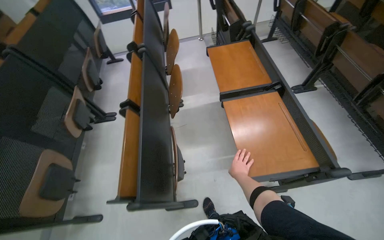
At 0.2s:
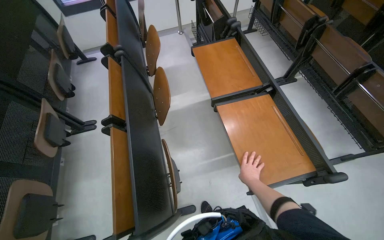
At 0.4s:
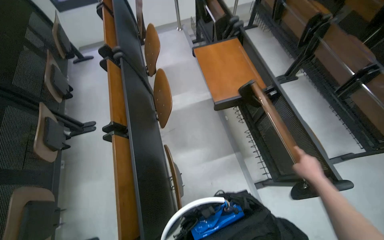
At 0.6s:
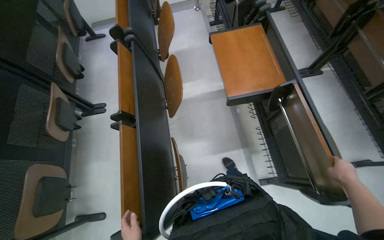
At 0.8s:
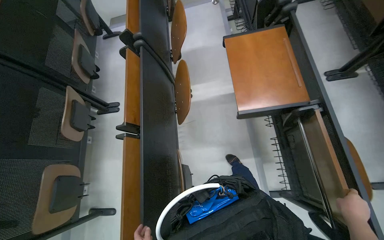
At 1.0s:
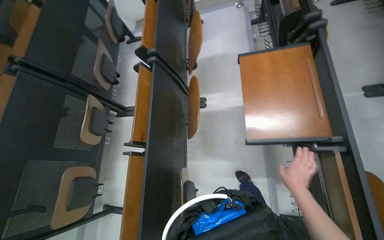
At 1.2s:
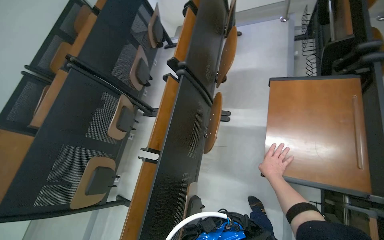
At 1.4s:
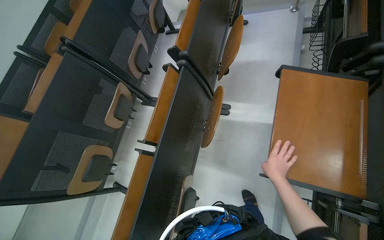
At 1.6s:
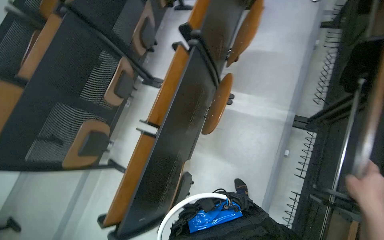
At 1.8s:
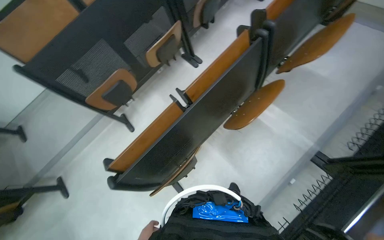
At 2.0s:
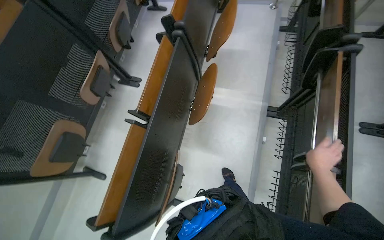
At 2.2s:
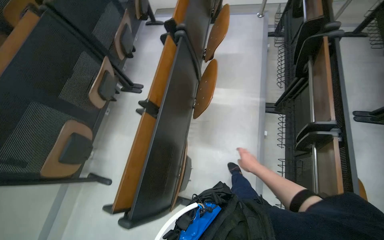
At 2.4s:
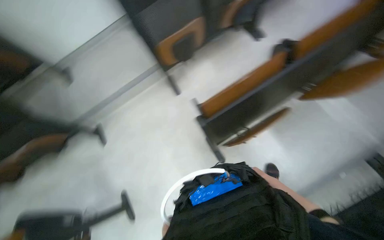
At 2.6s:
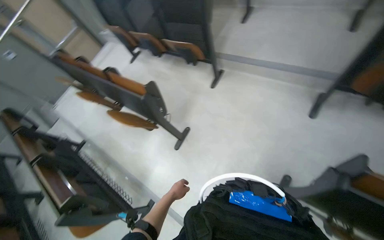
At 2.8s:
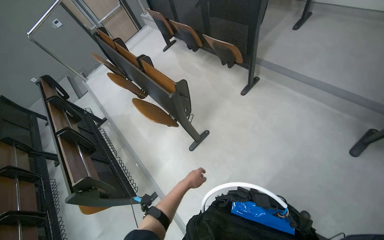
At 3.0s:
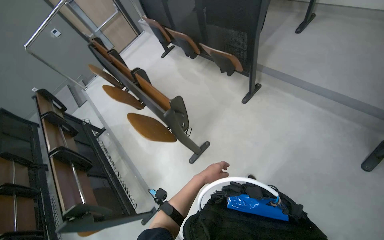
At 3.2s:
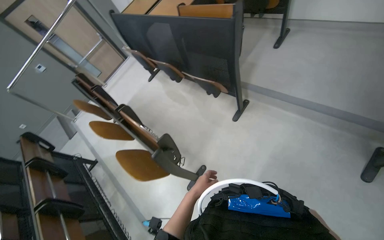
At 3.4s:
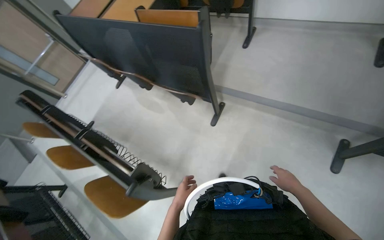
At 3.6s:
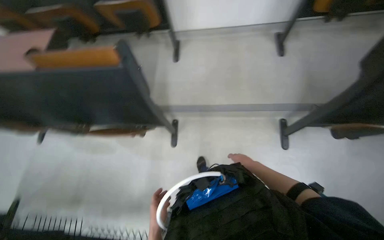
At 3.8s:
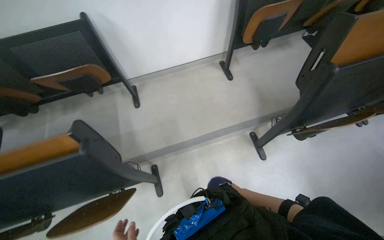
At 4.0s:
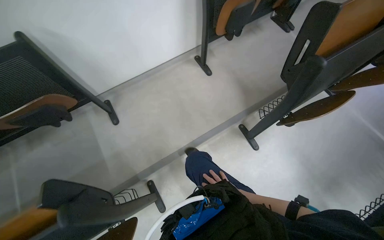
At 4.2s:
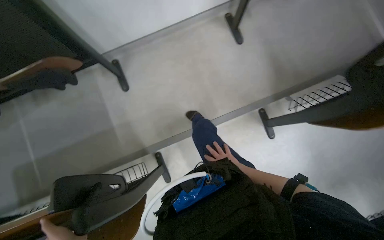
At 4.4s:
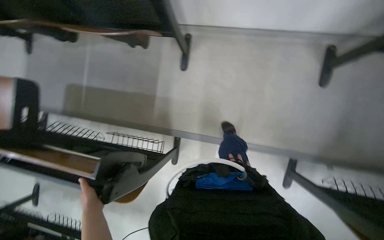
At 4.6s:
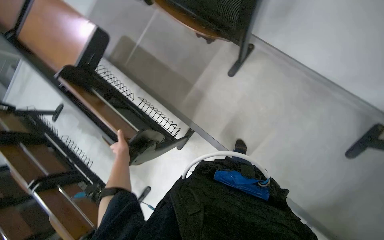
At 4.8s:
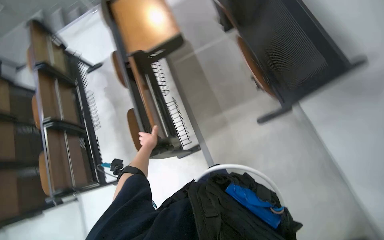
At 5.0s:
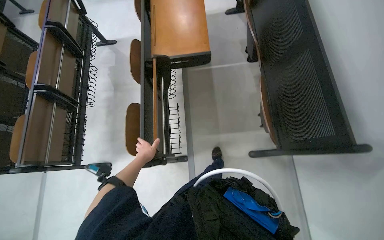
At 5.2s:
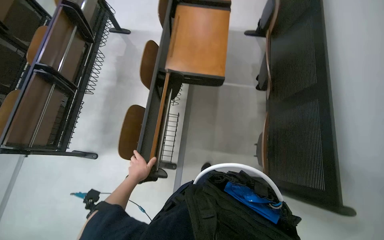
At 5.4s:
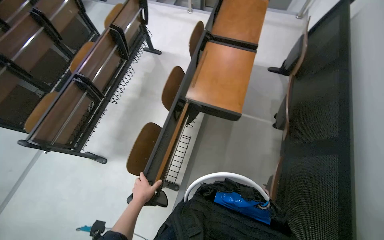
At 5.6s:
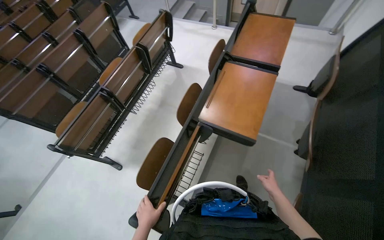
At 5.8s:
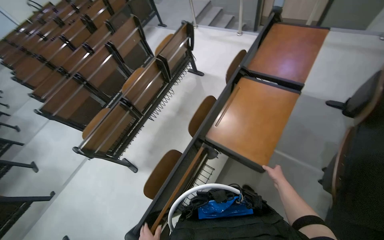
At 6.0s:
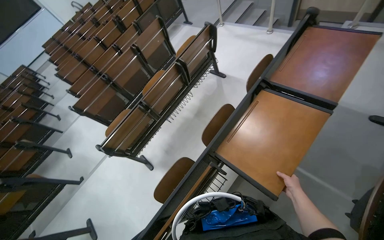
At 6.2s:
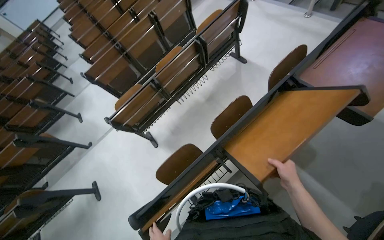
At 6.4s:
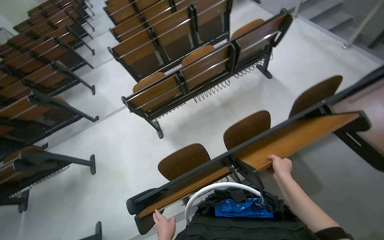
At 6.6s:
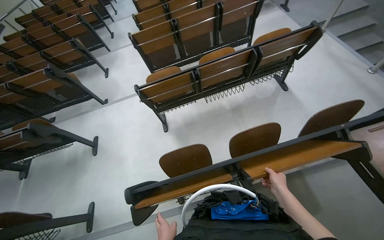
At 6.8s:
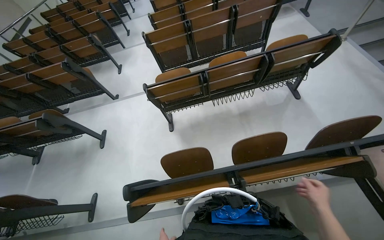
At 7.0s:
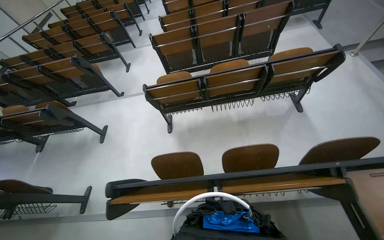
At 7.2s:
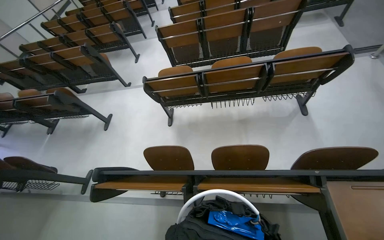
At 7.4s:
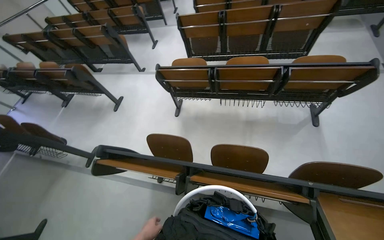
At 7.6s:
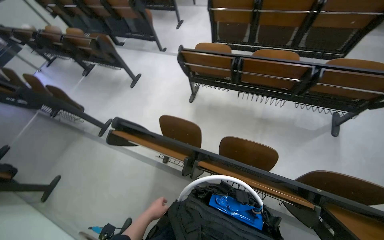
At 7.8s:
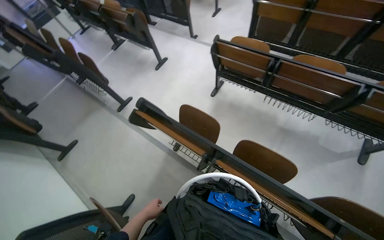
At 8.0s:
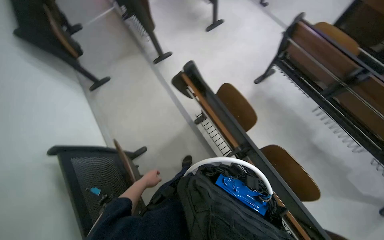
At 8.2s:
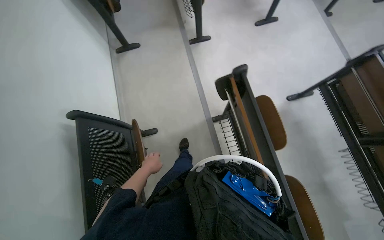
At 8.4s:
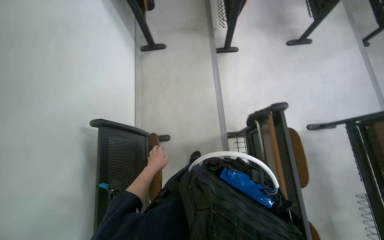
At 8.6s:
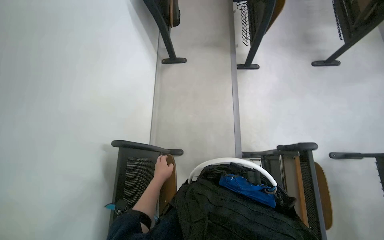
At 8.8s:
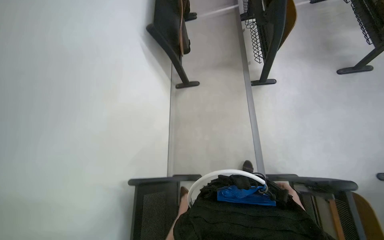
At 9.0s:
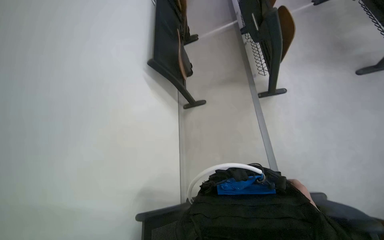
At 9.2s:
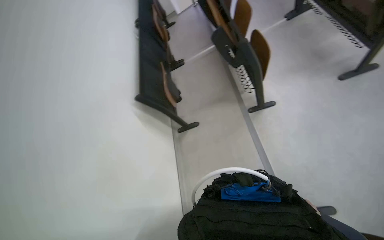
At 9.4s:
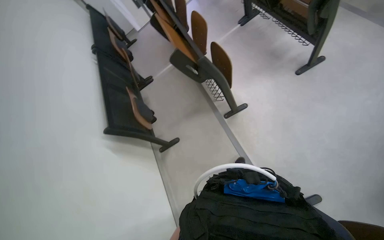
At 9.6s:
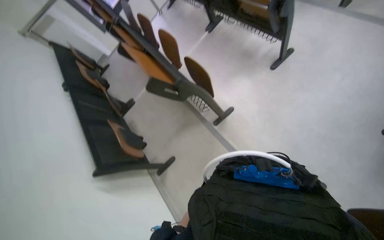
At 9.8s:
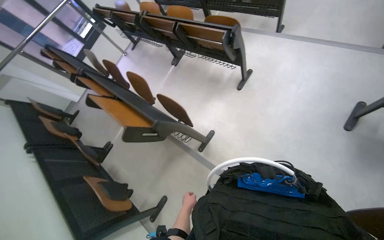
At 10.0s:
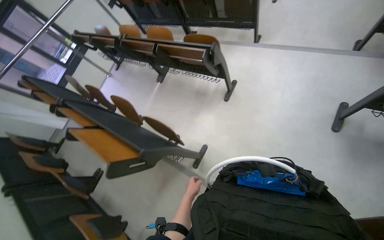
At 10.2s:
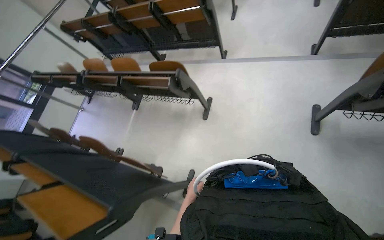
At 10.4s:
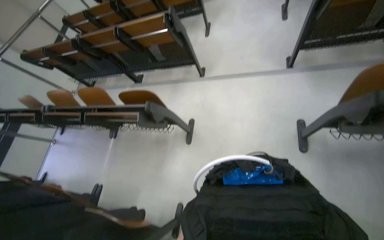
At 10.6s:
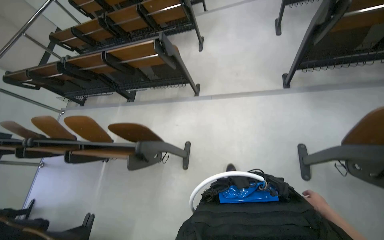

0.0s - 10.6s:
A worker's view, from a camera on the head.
Job: organizing items.
The whole recording: Folding classroom desks. The worker clears bottles from desks and folds classroom desks.
0.0s - 1.6s: The wearer moves roughly 60 cm. The wearer's head swings approximately 30 degrees to the left. The view tilts roughly 25 degrees downward.
1.6s - 3.0s: The camera travels approximately 70 cm. The head turns to the left by roughly 50 degrees.
3.0s - 4.6s: The head travels about 1 m. The head rotates some 45 degrees to the right.
4.6s - 6.0s: The head travels roughly 70 cm. The wearer looks about 85 degrees further to the left. The view tilts about 15 degrees upward.
6.0s - 7.6s: The wearer's head swings approximately 70 degrees to the left. The view tilts about 20 degrees downward.
7.6s - 9.0s: The wearer moves approximately 80 cm. The head turns to the left by approximately 65 degrees.
9.0s - 10.6s: The wearer moves approximately 1 m. The head turns to the right by approximately 75 degrees. The wearer looks approximately 35 degrees further upward.

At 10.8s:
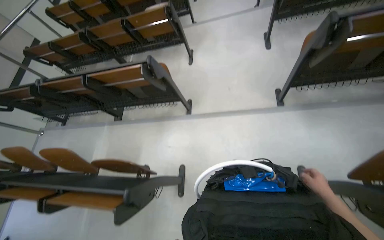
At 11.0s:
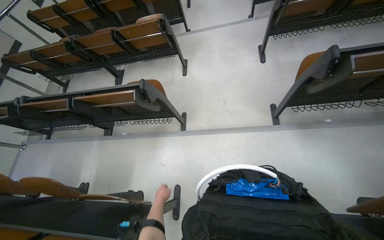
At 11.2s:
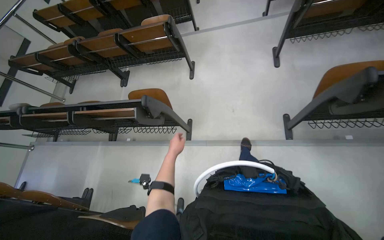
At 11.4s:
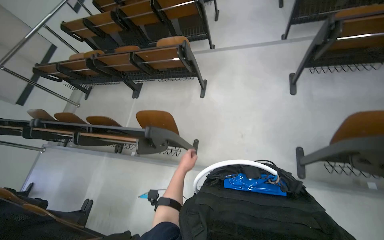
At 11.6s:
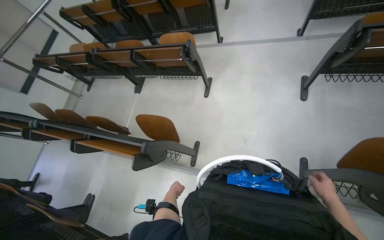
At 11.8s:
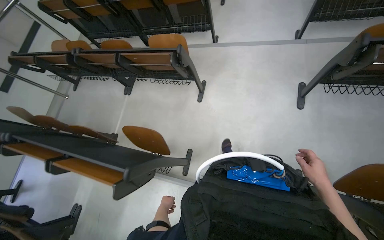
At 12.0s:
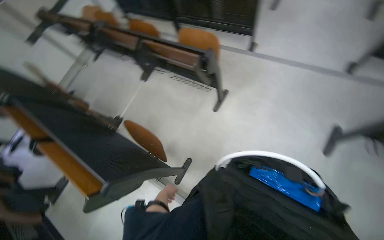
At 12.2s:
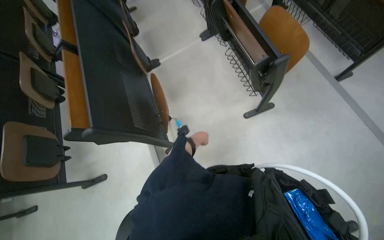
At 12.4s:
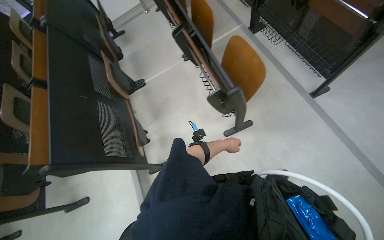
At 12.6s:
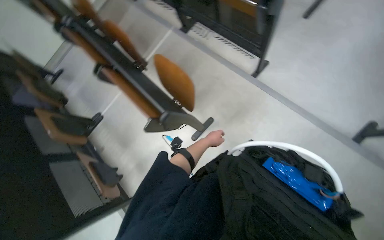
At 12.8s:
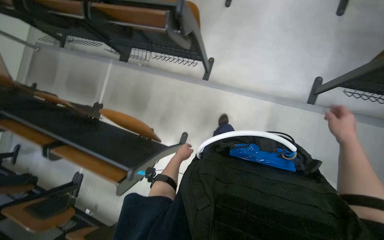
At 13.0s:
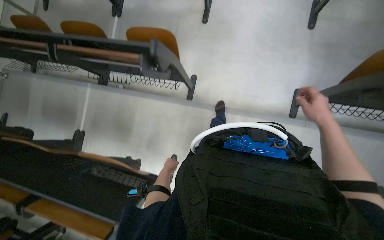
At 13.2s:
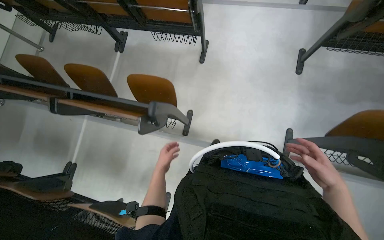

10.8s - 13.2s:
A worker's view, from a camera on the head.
Job: organizing items.
The whole recording: Folding classroom desks. The worker clears bottles from desks and folds classroom desks.
10.8s - 12.0s: The wearer moves some 1 m.
12.0s - 13.2s: The camera travels some 1.5 m.

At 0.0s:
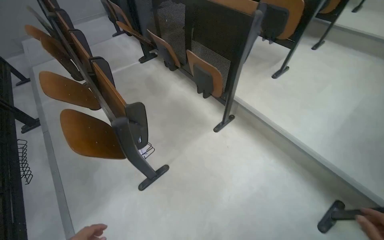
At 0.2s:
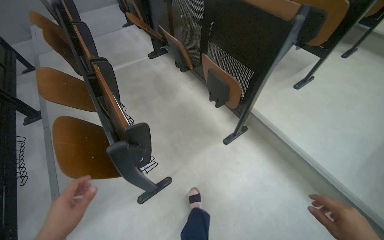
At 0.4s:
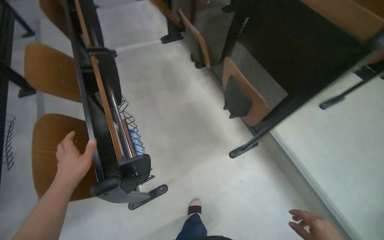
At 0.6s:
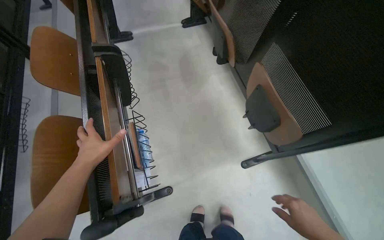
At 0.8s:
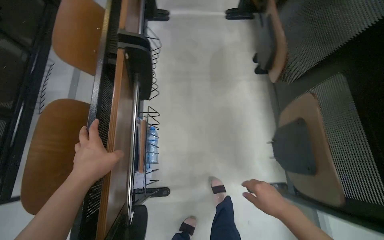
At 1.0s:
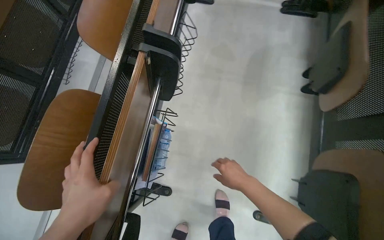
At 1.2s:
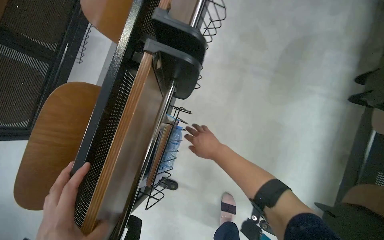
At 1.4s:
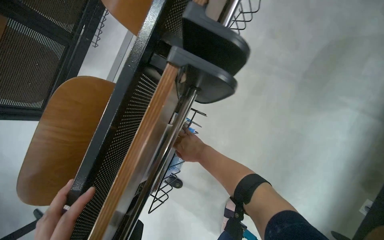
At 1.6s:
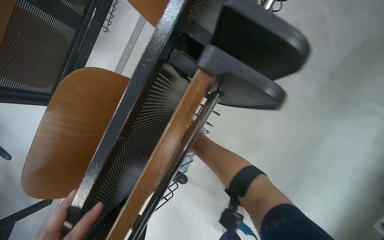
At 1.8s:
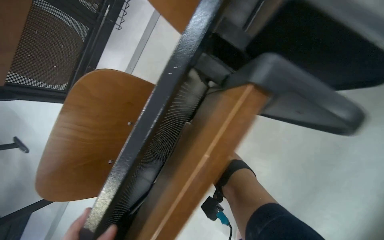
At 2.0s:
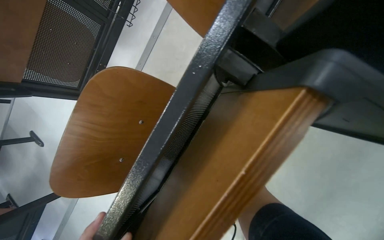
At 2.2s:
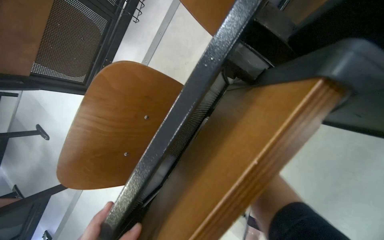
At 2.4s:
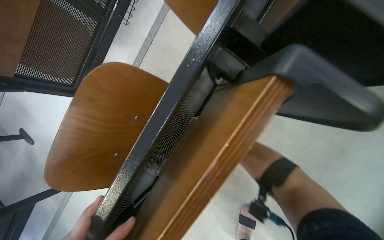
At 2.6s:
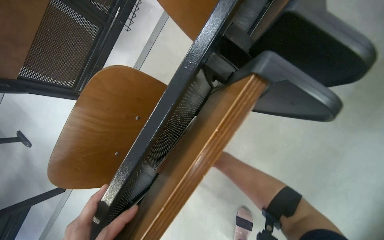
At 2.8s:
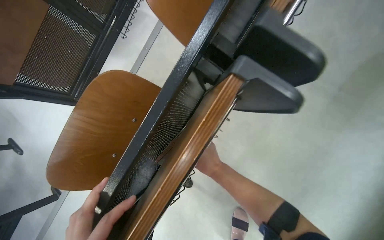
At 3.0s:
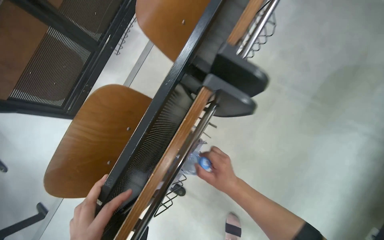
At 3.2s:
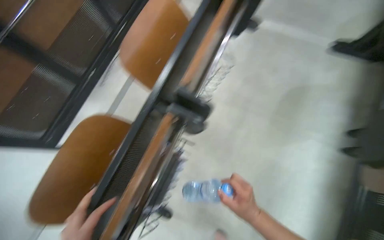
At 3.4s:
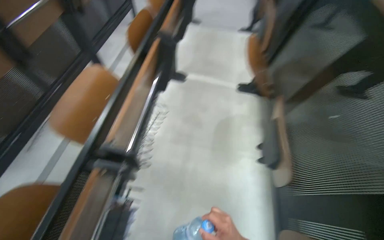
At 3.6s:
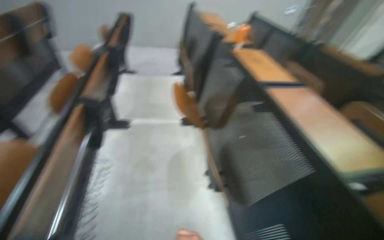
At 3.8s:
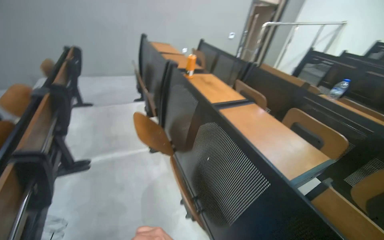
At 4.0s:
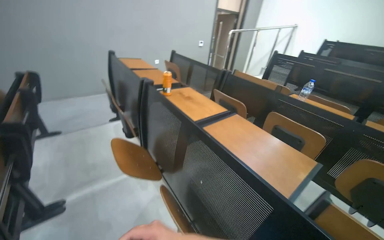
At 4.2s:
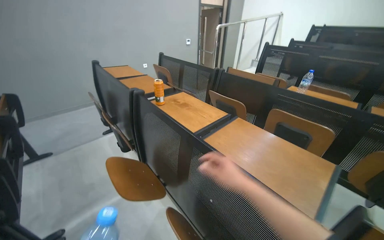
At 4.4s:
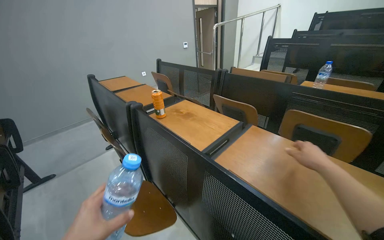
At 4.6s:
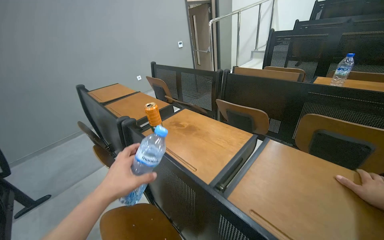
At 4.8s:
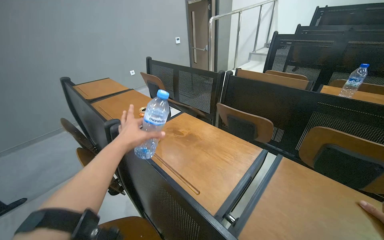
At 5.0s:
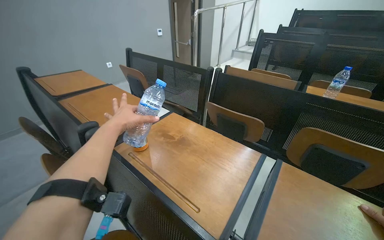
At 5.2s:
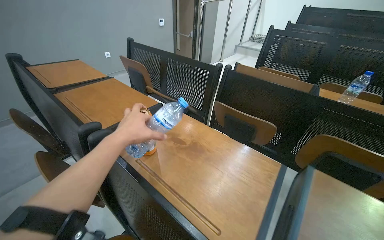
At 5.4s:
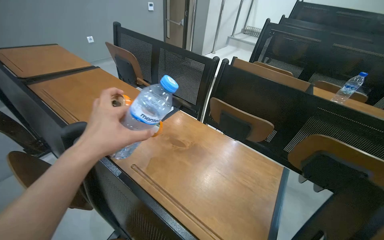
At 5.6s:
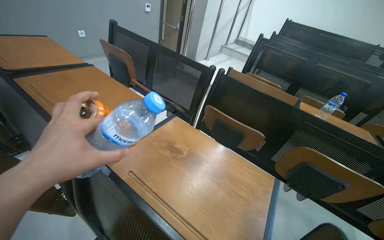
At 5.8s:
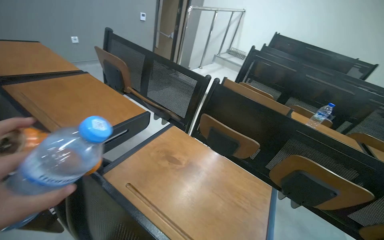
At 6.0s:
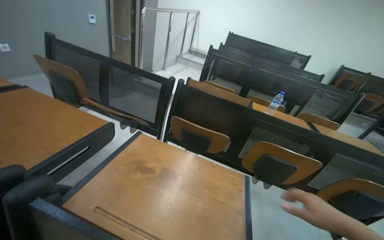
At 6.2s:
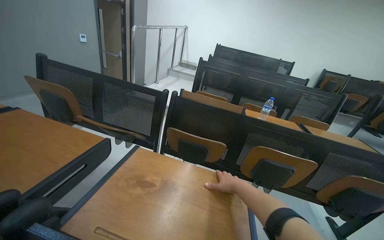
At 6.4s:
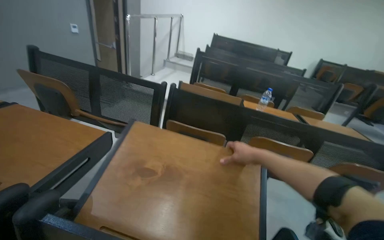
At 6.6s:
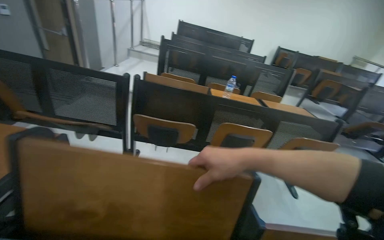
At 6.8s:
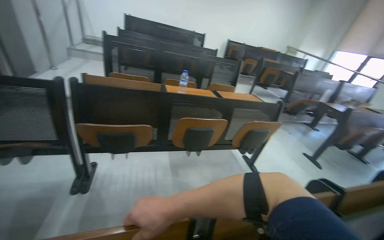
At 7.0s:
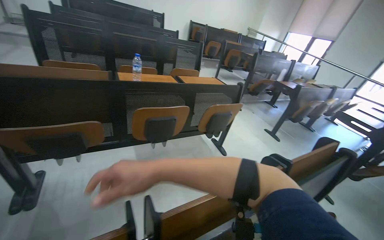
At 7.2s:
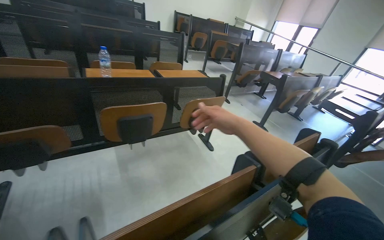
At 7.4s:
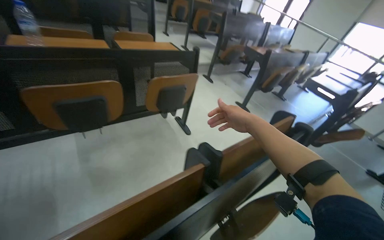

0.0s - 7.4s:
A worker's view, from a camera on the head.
Job: managing trash.
The whole recording: Collecting trash from lecture hall desks. The worker collects empty bottles and cans from under and on the desks in the lecture hall.
0.0s - 1.4s: The camera travels some 1 m. The head turns to the left by roughly 70 degrees. The view tips downward by about 35 degrees.
3.0s - 4.4s: The camera travels about 70 cm. The head rotates roughly 80 degrees to the right. The view tilts approximately 45 degrees upward.
4.4s - 6.0s: The camera is carried some 60 cm. The view swings about 35 degrees to the right.
6.0s - 7.4s: The camera travels about 60 cm. The wearer looks some 50 degrees further to the right. The camera pitches downward, by approximately 20 degrees.
